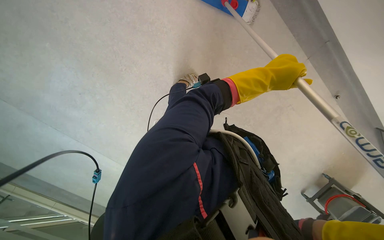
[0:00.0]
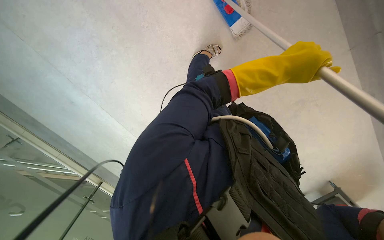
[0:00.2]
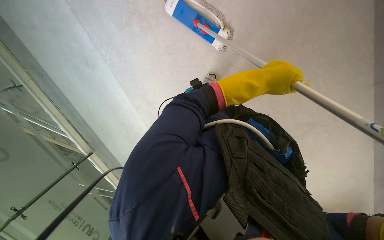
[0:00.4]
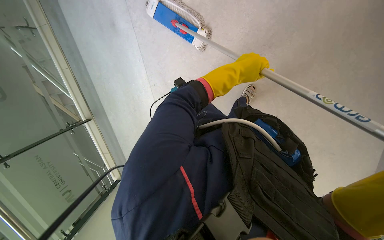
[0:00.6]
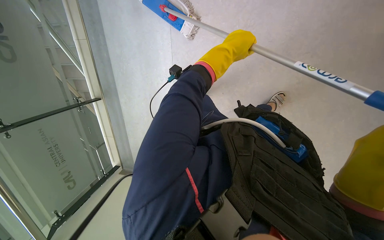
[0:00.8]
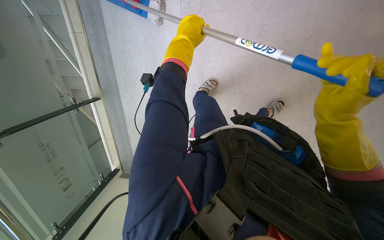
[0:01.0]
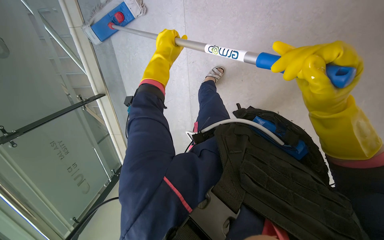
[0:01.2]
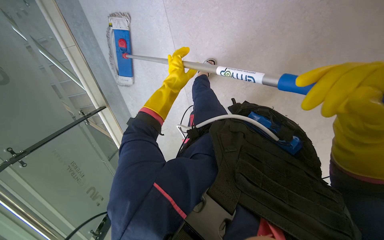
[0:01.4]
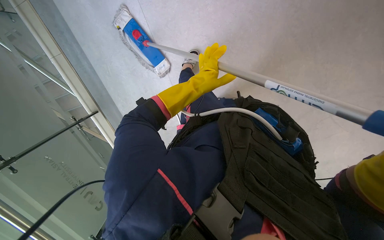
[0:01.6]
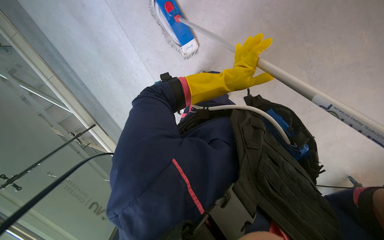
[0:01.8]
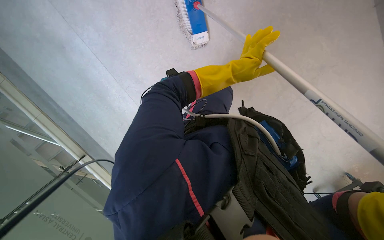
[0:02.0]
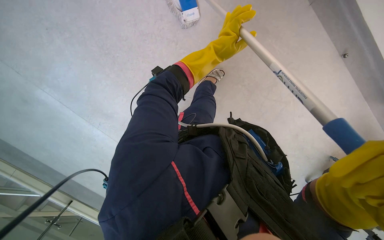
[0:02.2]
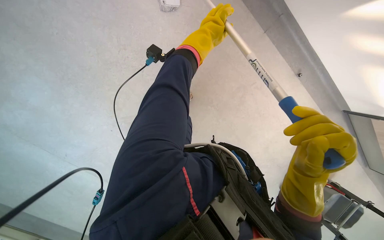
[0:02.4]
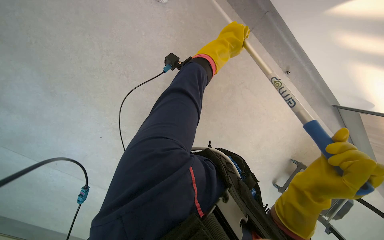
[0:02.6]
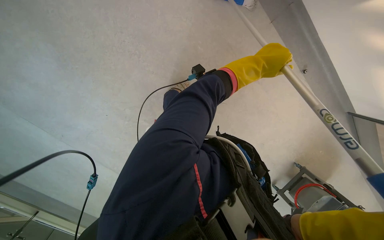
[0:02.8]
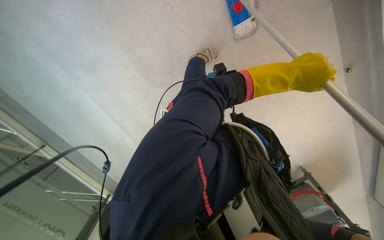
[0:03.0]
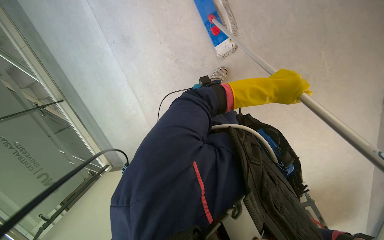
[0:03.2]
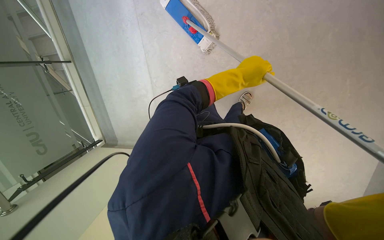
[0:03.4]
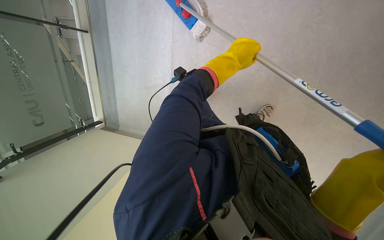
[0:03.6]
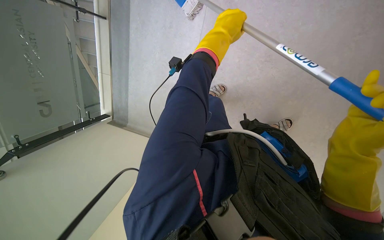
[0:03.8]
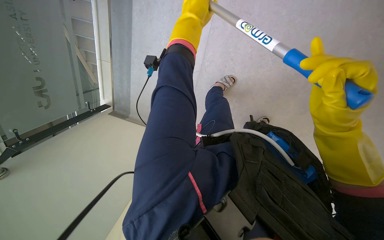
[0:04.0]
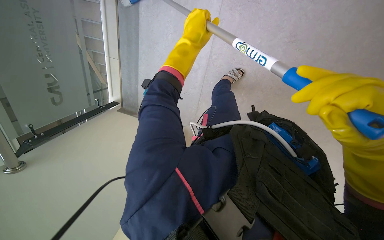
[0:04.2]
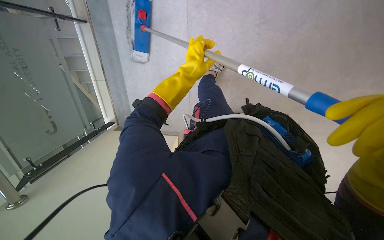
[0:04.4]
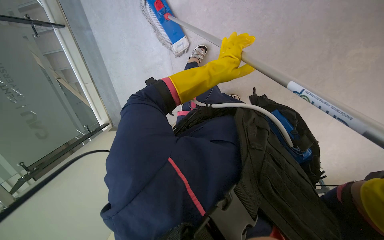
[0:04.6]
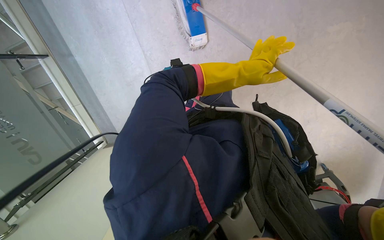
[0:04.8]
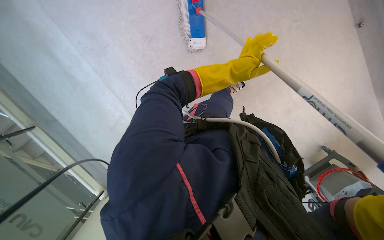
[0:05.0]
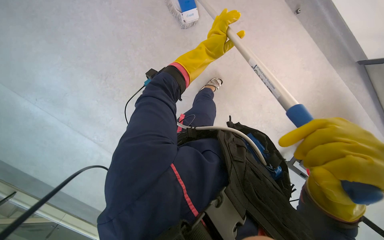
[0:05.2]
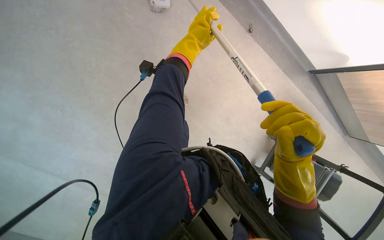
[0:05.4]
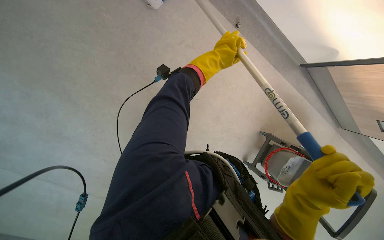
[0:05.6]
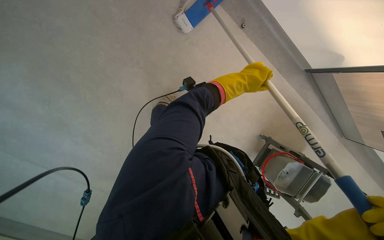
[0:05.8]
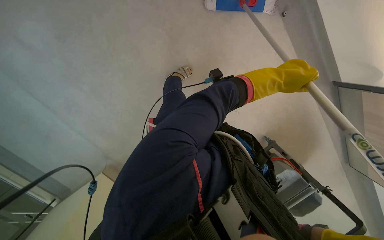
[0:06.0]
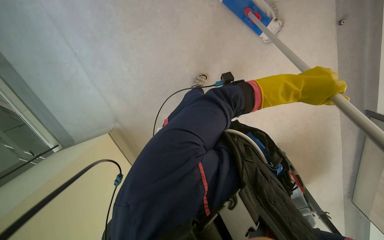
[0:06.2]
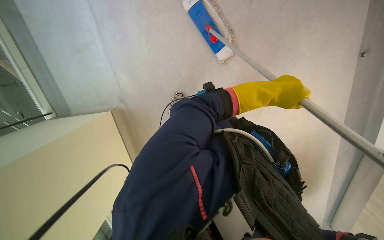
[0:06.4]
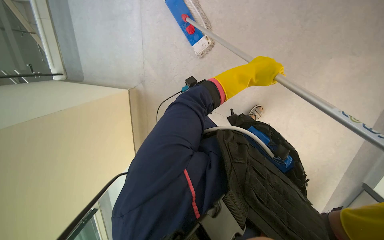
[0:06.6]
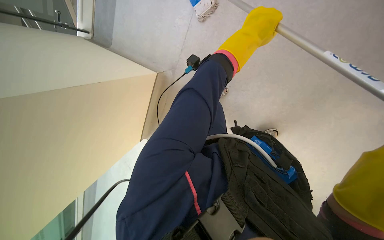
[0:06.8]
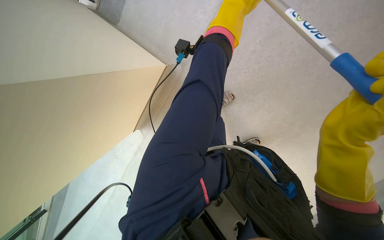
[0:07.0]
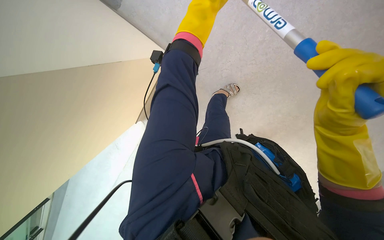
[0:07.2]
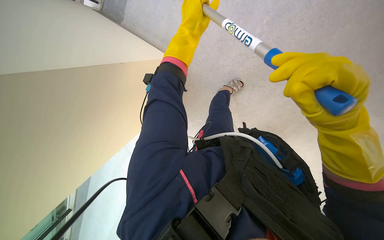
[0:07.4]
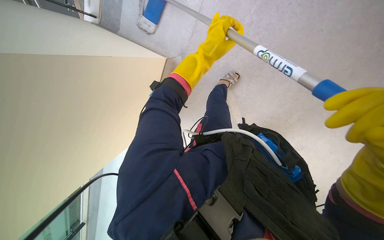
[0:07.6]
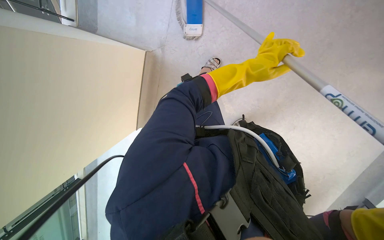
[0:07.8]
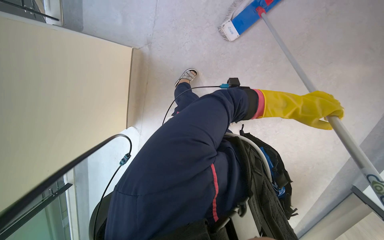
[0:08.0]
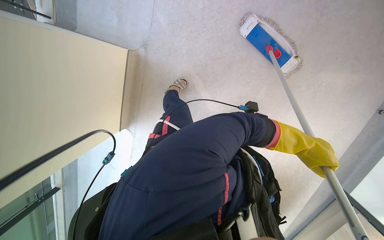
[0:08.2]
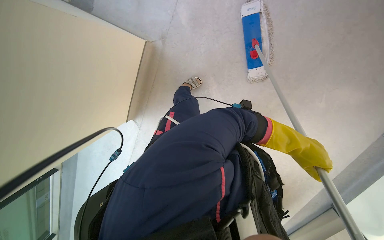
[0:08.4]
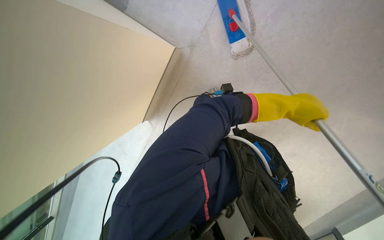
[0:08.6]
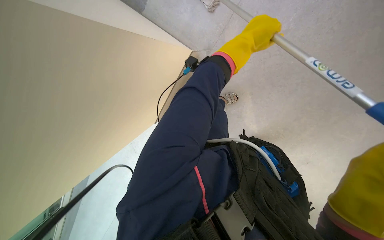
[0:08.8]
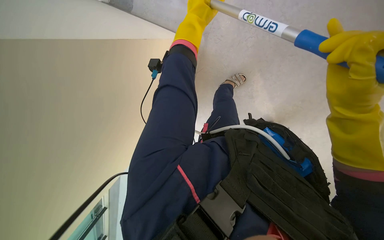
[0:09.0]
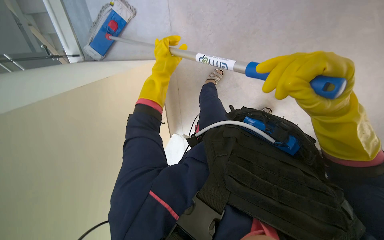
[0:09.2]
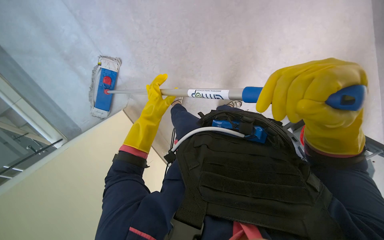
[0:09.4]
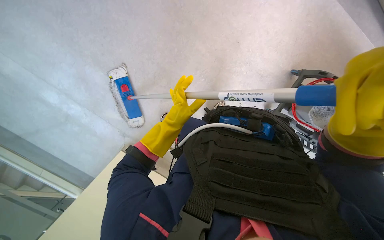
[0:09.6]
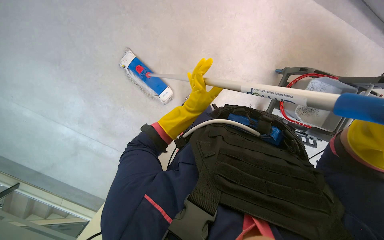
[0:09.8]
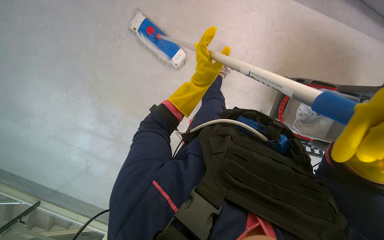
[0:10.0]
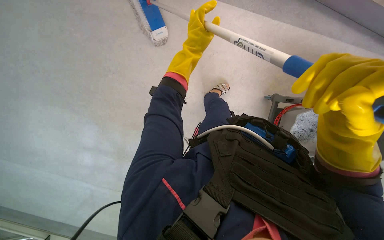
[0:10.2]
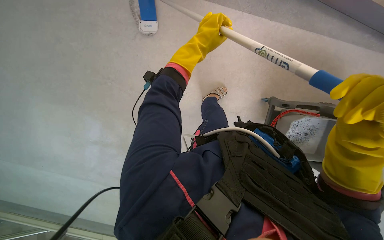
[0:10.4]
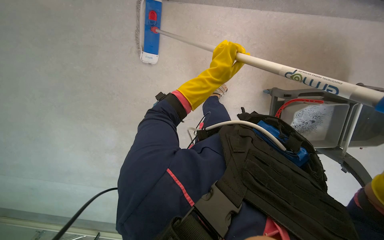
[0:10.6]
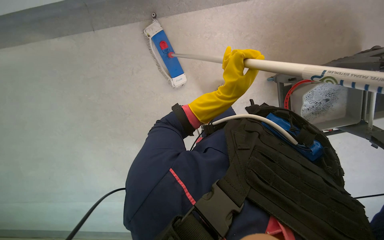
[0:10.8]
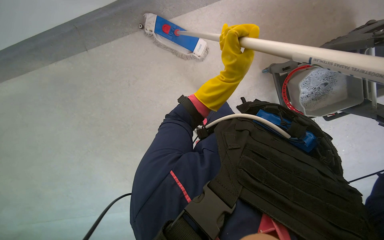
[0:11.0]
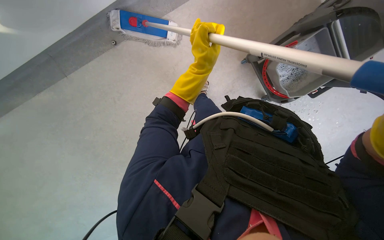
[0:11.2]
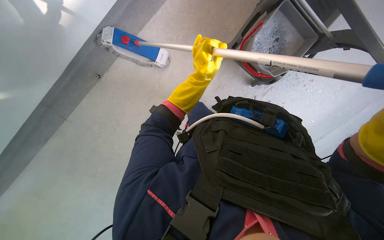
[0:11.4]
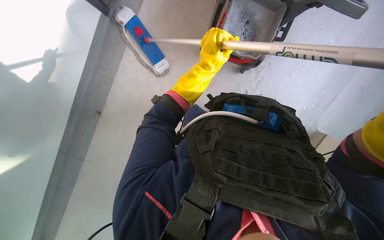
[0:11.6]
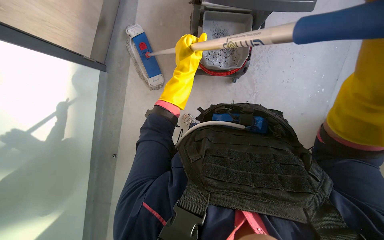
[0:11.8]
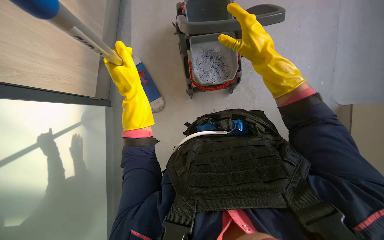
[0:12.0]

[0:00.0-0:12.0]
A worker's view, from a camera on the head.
Job: mopping floor.
The whole recording: Mopping floor. The worker mops the floor with a long-handled mop, periodically wringing it out.
0:00.0 to 0:01.6: The left hand is displaced to the left and farther from the camera by about 20 cm.
0:01.6 to 0:03.0: The view tilts some 15 degrees downward. The left hand moves to the right and nearer to the camera, about 30 cm.
0:03.0 to 0:04.4: The left hand heads to the left and farther from the camera, covering approximately 35 cm.
0:04.4 to 0:06.0: The left hand moves left and right over about 25 cm, changing direction 2 times.
0:07.6 to 0:09.0: The left hand reaches approximately 35 cm to the right, then returns.
0:09.0 to 0:10.4: The left hand moves approximately 25 cm down the picture and comes back.
0:10.4 to 0:12.0: Everything in view rotates some 60 degrees counterclockwise.

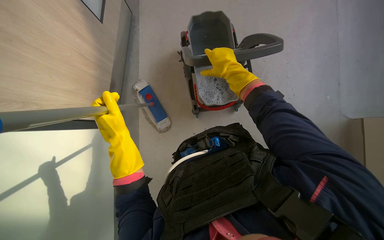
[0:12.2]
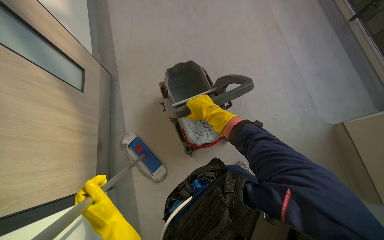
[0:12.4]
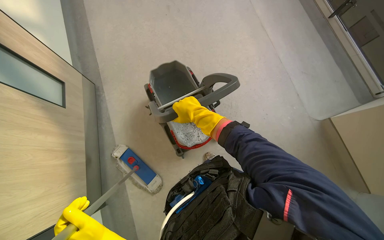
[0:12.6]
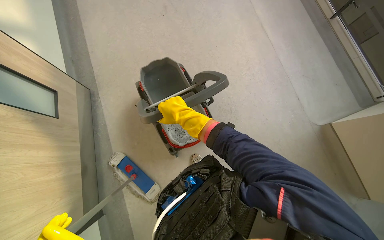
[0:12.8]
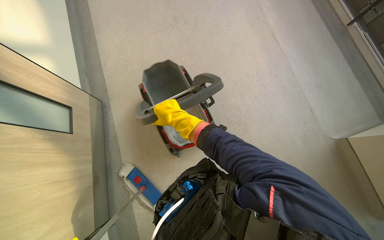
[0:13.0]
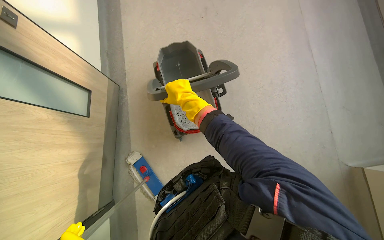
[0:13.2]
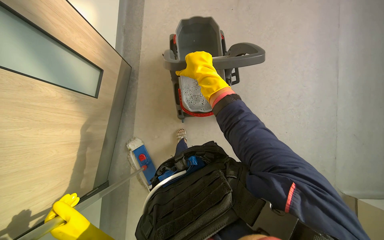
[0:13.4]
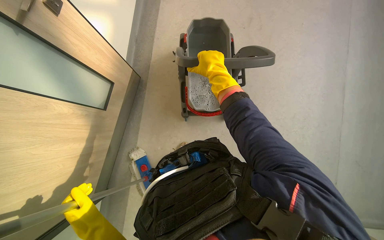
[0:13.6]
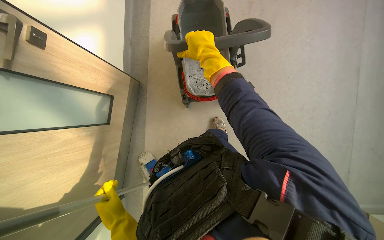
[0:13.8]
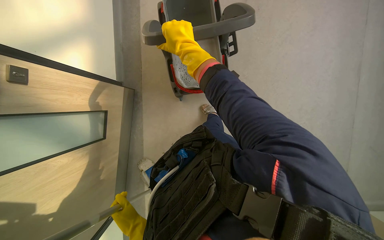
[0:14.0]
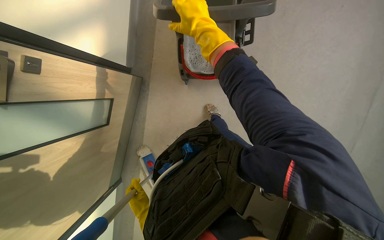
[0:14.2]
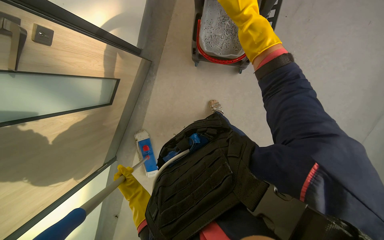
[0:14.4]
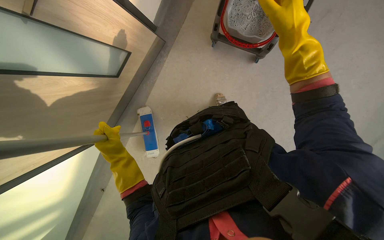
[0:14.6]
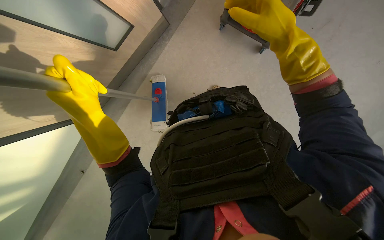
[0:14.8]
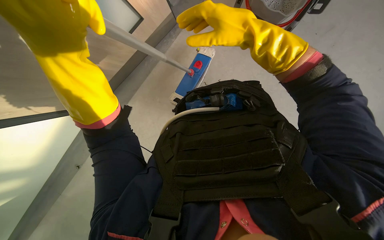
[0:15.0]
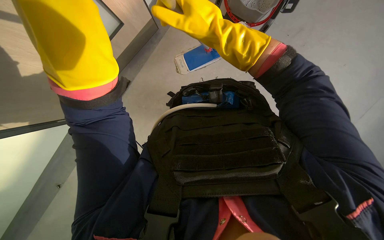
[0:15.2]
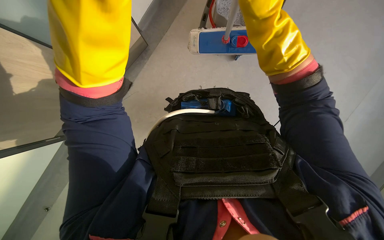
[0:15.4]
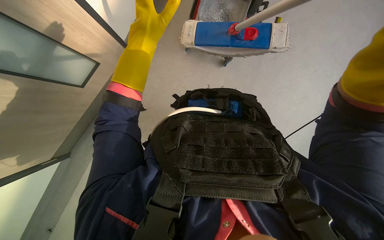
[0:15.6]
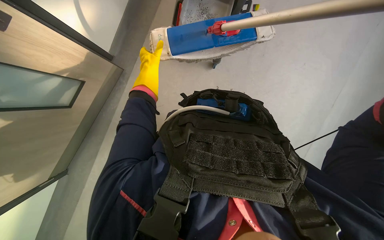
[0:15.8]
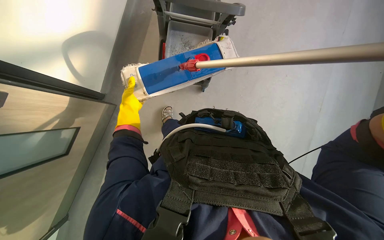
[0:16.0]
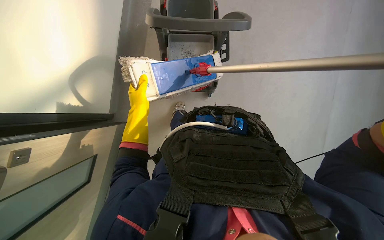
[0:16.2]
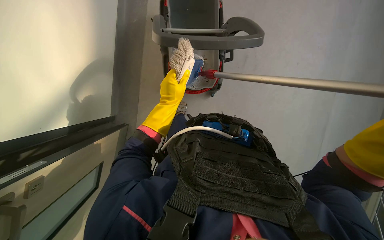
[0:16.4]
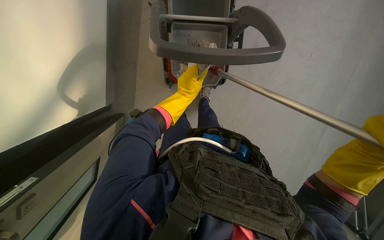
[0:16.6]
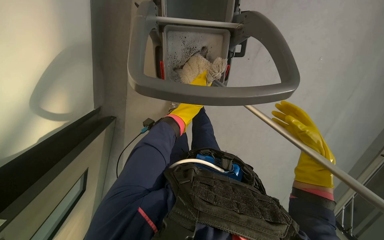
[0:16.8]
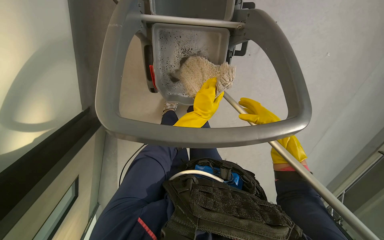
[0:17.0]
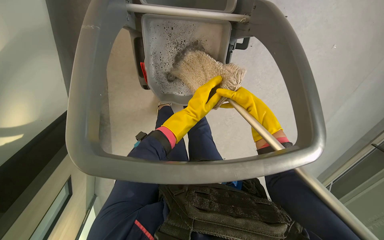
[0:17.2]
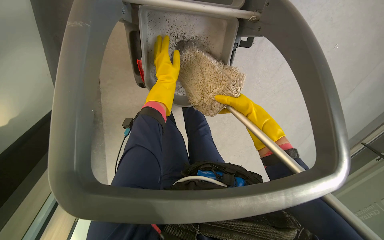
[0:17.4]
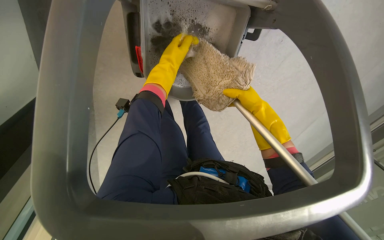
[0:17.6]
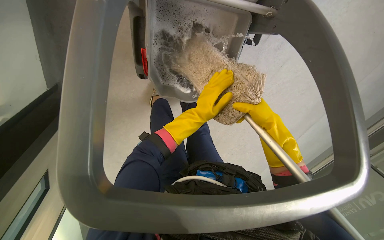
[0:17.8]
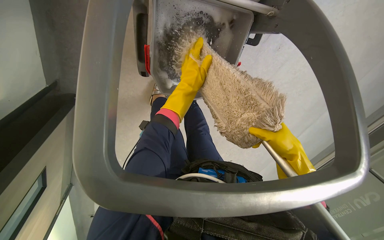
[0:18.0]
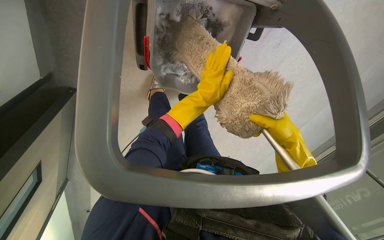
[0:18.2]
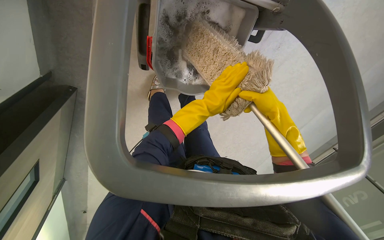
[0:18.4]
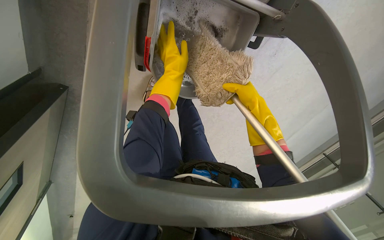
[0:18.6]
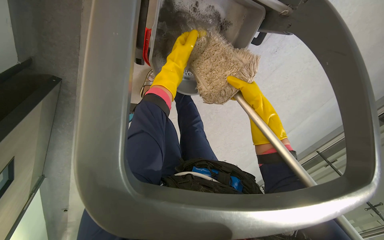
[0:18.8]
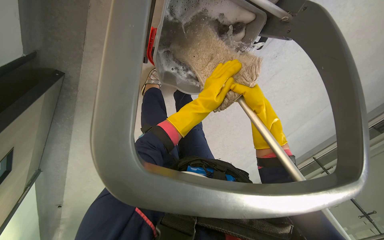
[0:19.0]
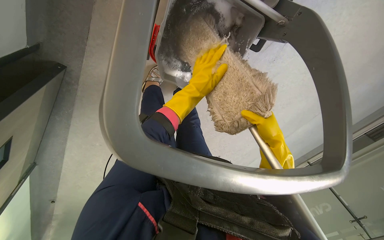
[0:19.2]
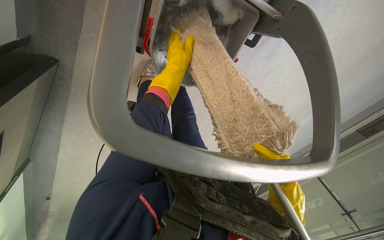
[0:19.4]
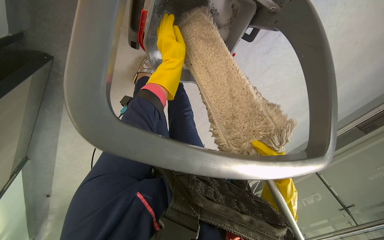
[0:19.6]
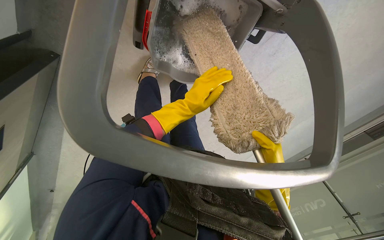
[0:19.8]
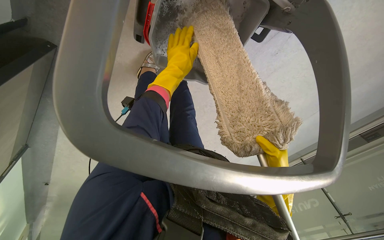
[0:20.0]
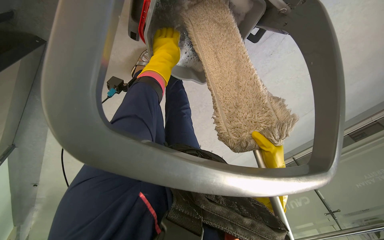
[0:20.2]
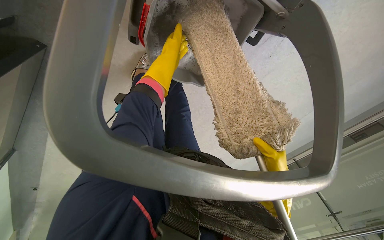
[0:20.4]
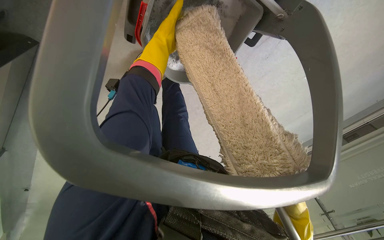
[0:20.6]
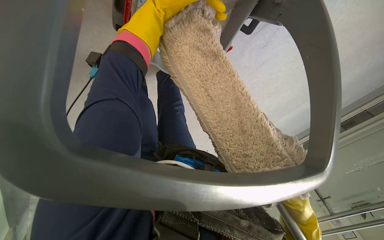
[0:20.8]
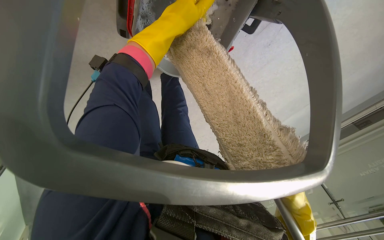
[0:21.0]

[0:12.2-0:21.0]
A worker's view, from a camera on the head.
Job: mopping floor.
The whole recording: Mopping floor. The worker mops the floor with a long-handled mop, periodically wringing it out.
0:13.6 to 0:15.2: The view tips downward by roughly 20 degrees. The right hand moves roughly 5 cm to the right and comes back. Meanwhile the left hand heads up the picture and nearer to the camera, covering about 25 cm.
0:15.2 to 0:16.6: The view tips upward by approximately 15 degrees. Everything in view rotates roughly 30 degrees clockwise. The left hand travels farther from the camera by about 25 cm.
0:16.6 to 0:18.0: The left hand swings up and down the picture, some 20 cm each way, with 2 reversals.
0:18.0 to 0:19.6: The left hand moves up and down the picture over about 20 cm, changing direction 3 times. The right hand is displaced down the picture by about 15 cm.
0:19.6 to 0:21.0: The left hand goes roughly 10 cm nearer to the camera.
